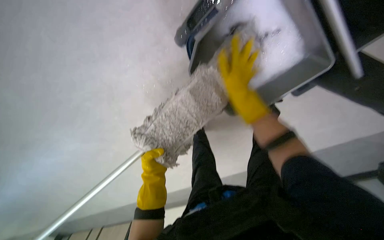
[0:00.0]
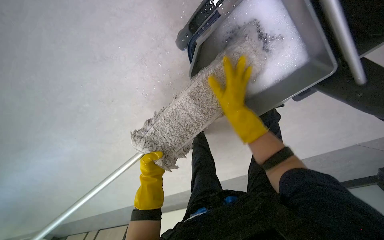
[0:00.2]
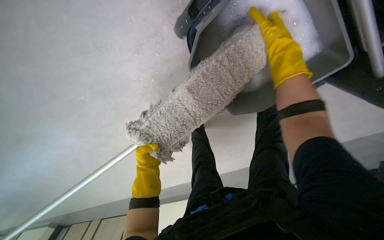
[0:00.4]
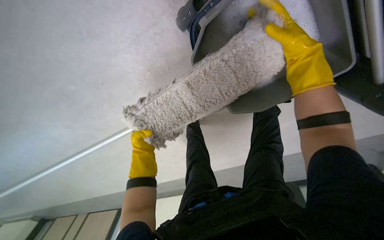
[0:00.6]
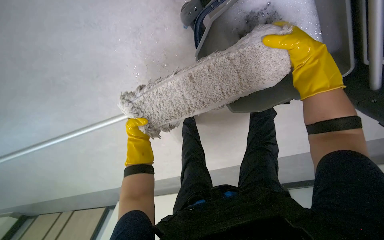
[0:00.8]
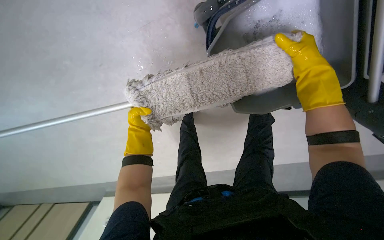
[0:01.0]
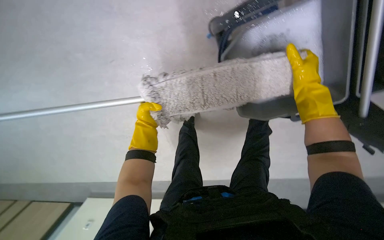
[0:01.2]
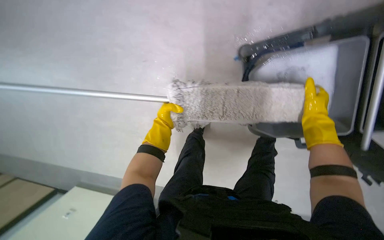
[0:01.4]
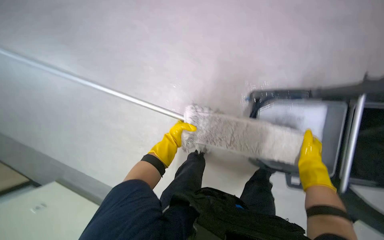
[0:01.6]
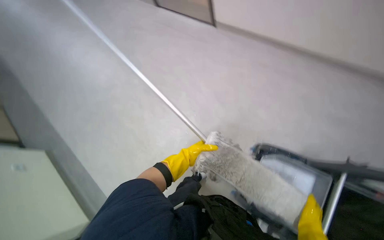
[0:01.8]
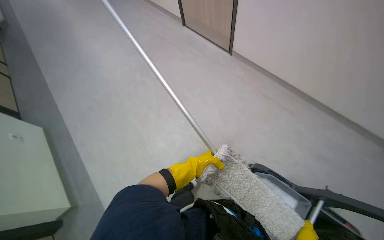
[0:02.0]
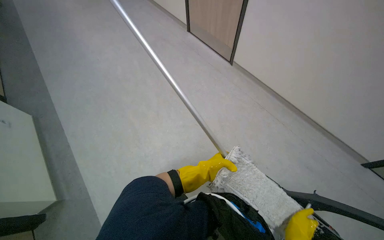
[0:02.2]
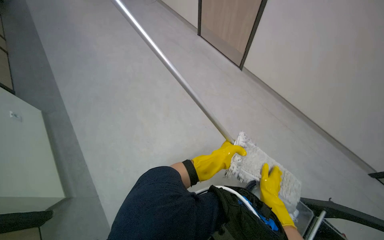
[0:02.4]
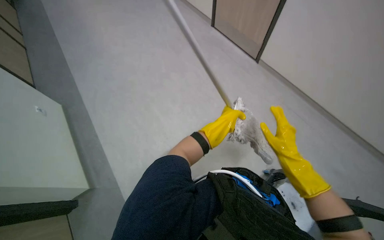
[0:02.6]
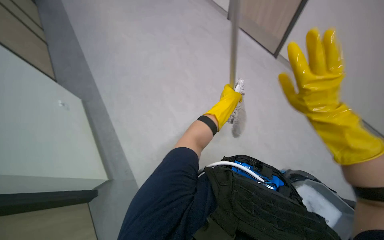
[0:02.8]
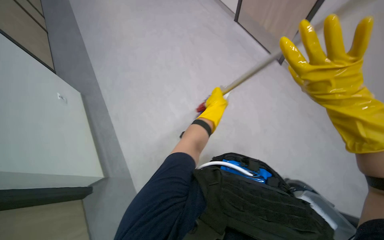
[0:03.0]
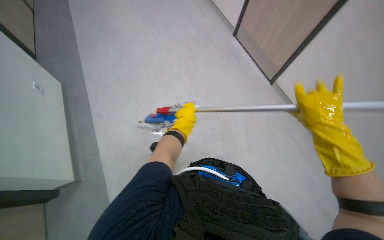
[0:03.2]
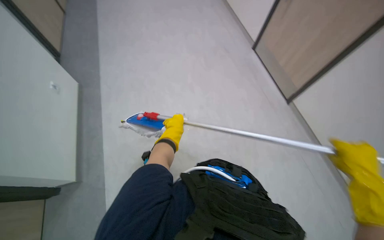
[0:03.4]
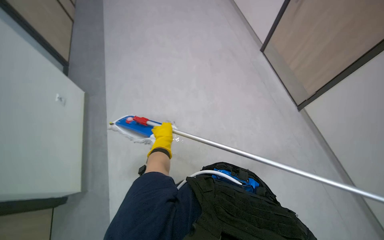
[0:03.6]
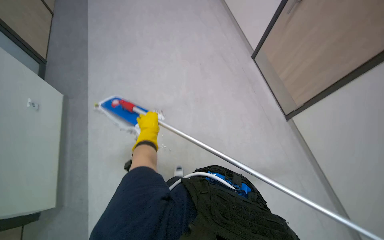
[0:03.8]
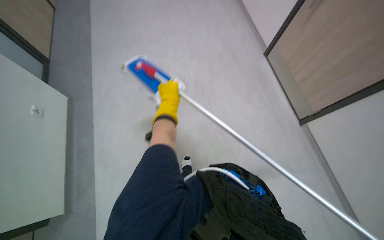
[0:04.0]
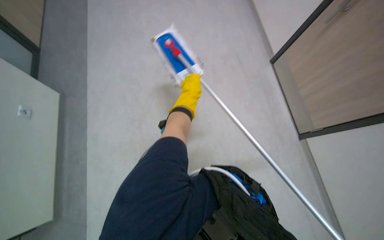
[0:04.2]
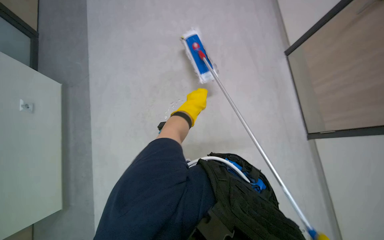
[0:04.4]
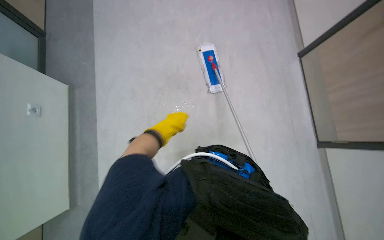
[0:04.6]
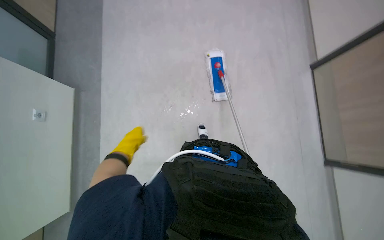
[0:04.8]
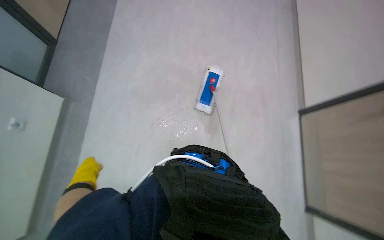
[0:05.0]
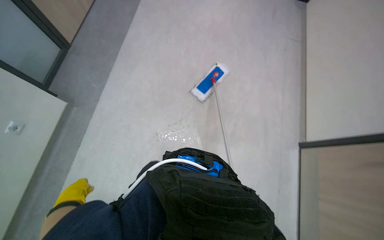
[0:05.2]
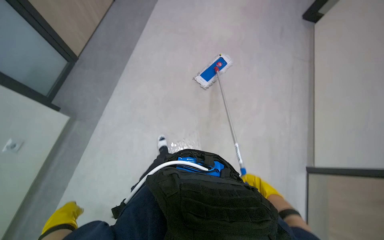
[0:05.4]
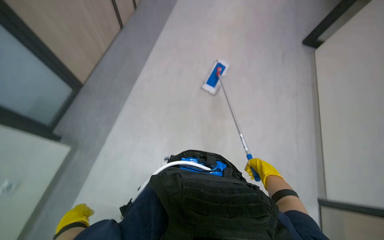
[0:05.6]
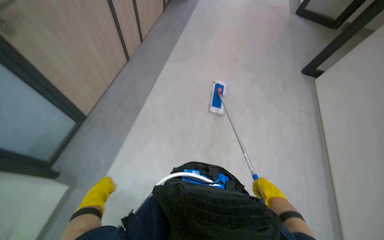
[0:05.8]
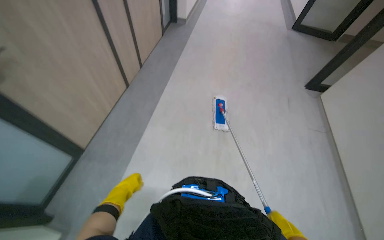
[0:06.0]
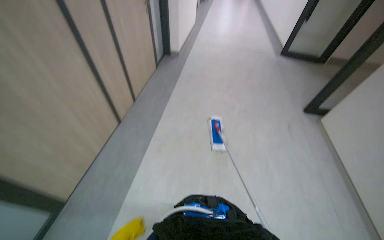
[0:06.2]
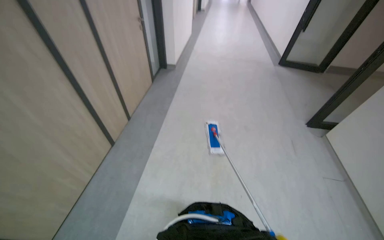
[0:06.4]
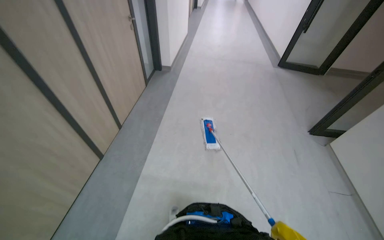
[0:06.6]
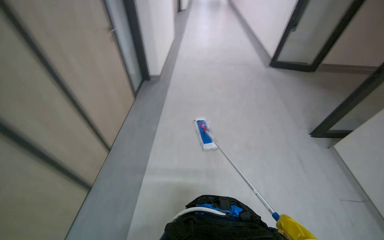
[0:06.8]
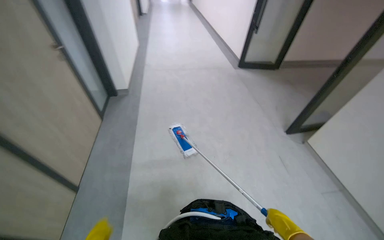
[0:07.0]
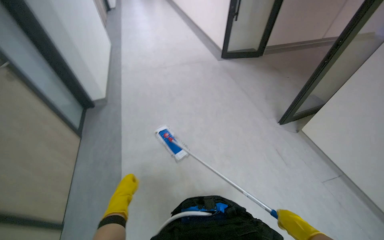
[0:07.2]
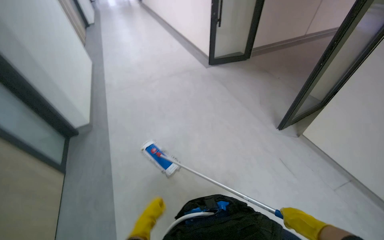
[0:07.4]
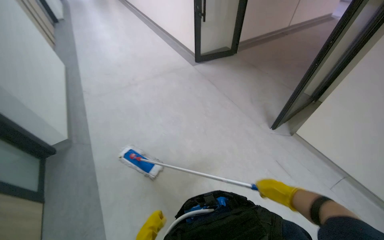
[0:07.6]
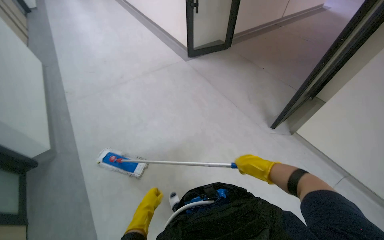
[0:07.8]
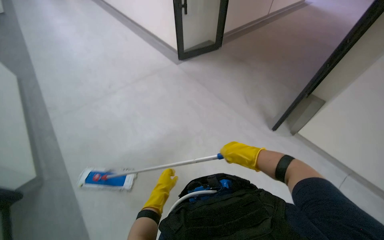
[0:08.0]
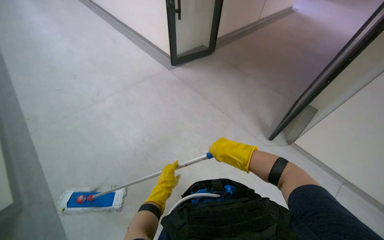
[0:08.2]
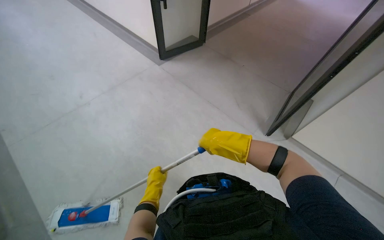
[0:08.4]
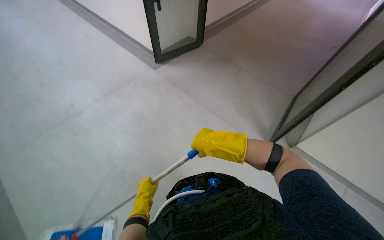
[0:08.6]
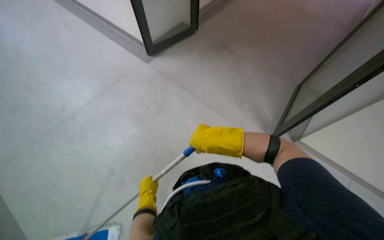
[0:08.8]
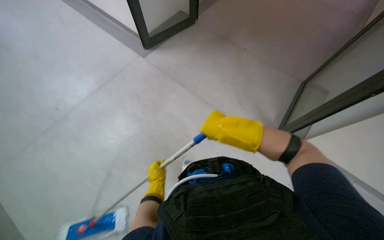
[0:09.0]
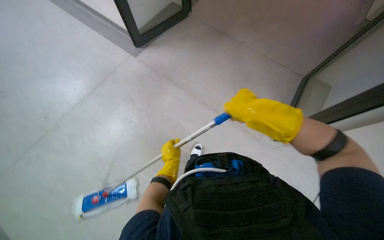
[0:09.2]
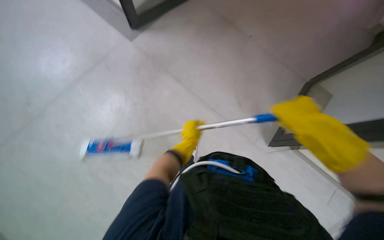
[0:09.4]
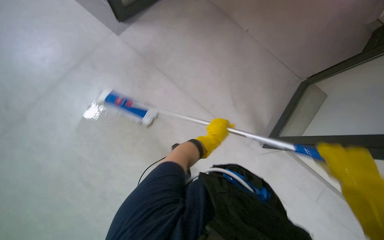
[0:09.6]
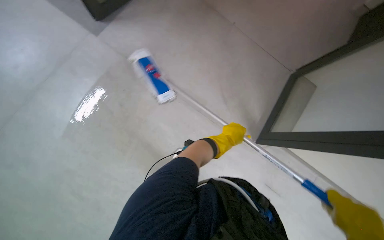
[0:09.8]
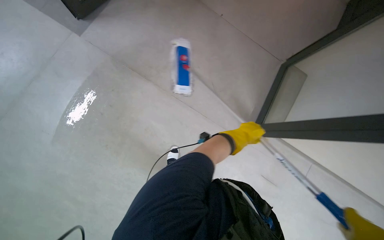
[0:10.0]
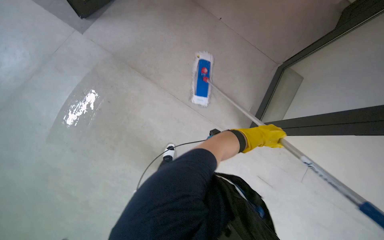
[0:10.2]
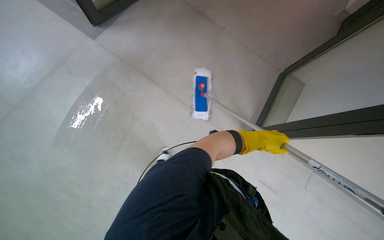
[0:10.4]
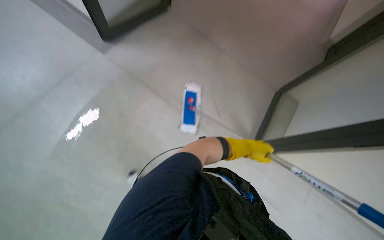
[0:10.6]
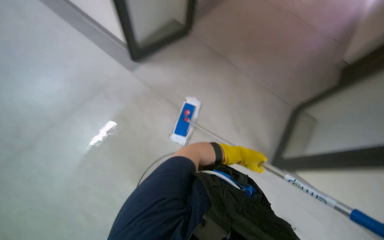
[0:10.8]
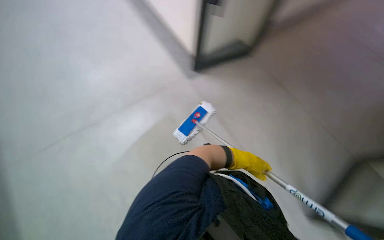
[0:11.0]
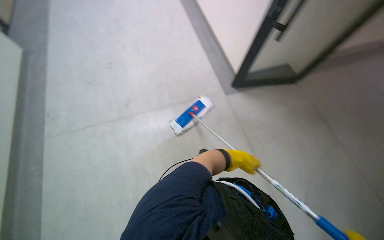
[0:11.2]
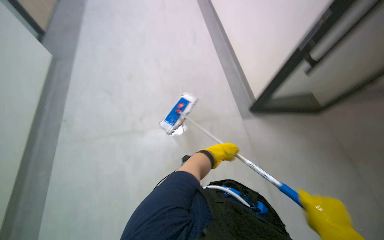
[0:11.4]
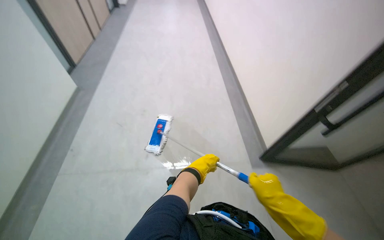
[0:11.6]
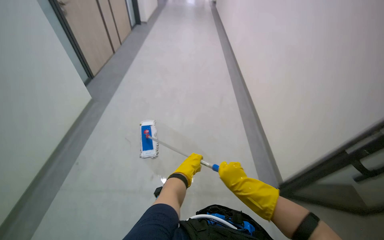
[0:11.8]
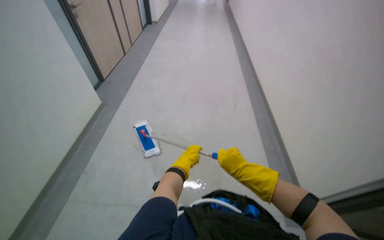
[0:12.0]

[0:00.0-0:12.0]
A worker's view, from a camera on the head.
Job: mopping floor.
The whole recording: Mopping hallway floor. The worker mops the hallway floor with a long-handled mop.
0:00.0 to 0:01.6: The camera pitches upward, by some 10 degrees. Everything in view rotates approximately 50 degrees clockwise.
0:04.4 to 0:06.0: The camera is carried approximately 80 cm. The wearer looks roughly 20 degrees further upward.
0:06.0 to 0:07.6: The head travels roughly 1.5 m. The wearer's head swings approximately 45 degrees to the right.
0:07.6 to 0:09.0: The camera travels approximately 80 cm. The head turns to the right by approximately 20 degrees. The view tips downward by roughly 15 degrees.
0:10.4 to 0:12.0: The wearer looks some 25 degrees further to the left. The wearer looks about 25 degrees further upward. The left hand goes approximately 60 cm to the left.

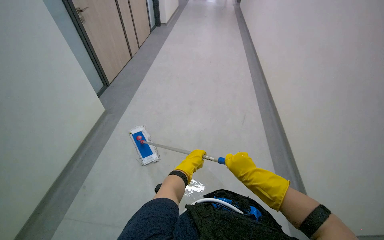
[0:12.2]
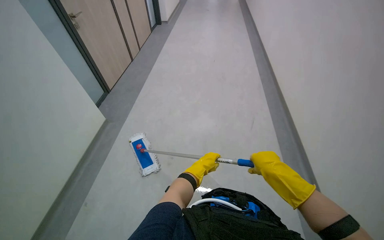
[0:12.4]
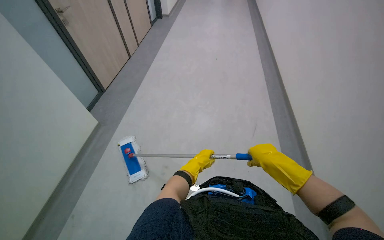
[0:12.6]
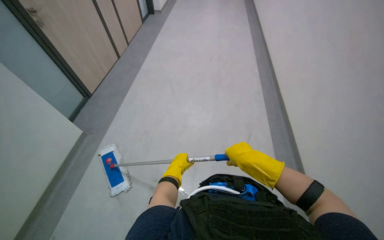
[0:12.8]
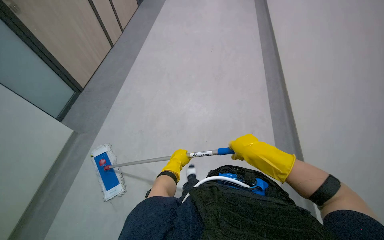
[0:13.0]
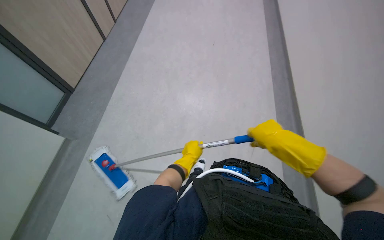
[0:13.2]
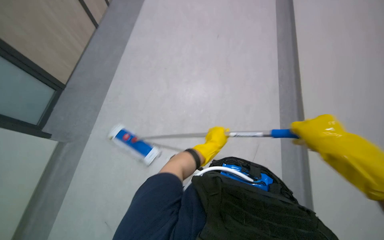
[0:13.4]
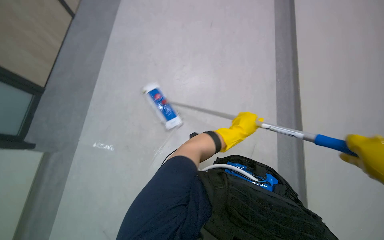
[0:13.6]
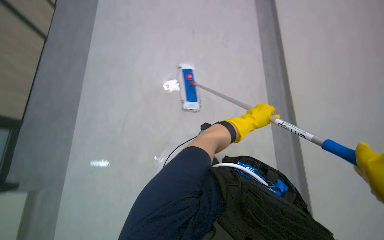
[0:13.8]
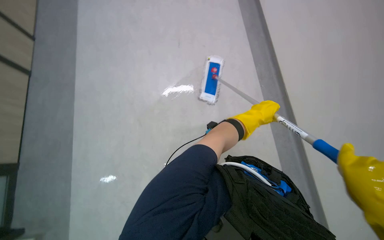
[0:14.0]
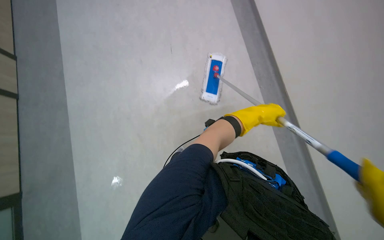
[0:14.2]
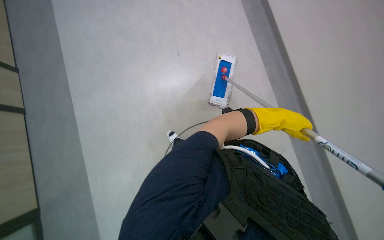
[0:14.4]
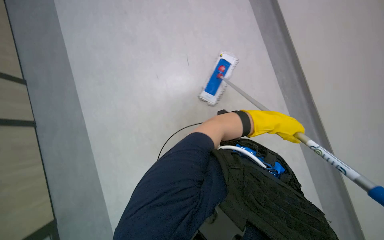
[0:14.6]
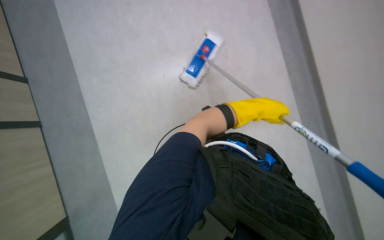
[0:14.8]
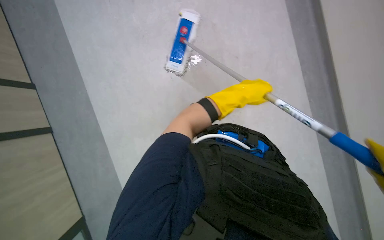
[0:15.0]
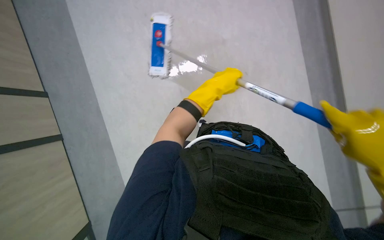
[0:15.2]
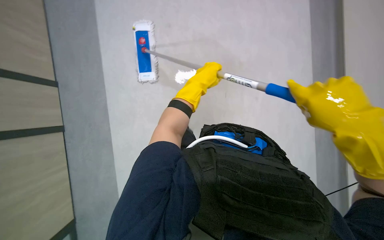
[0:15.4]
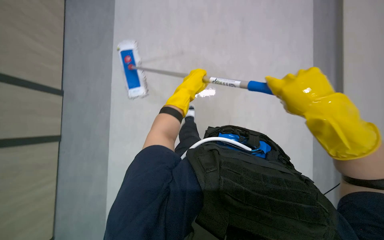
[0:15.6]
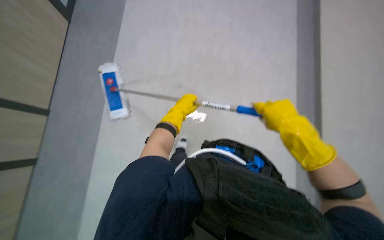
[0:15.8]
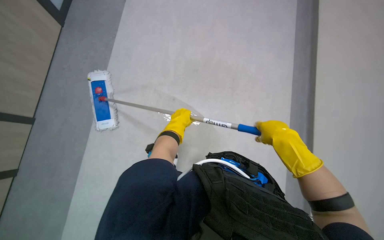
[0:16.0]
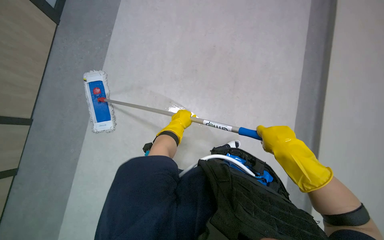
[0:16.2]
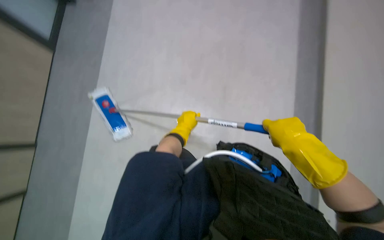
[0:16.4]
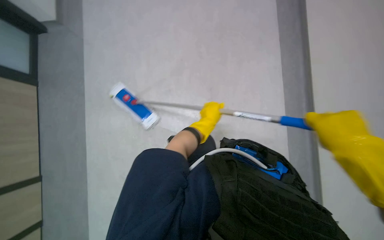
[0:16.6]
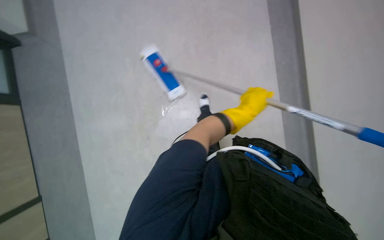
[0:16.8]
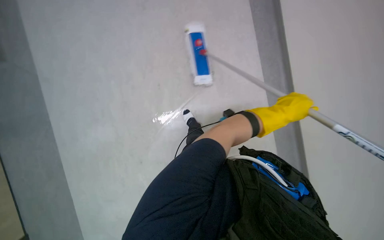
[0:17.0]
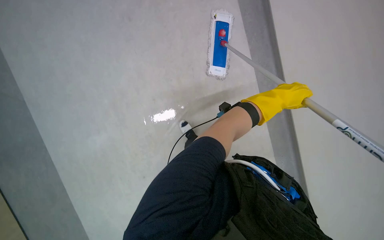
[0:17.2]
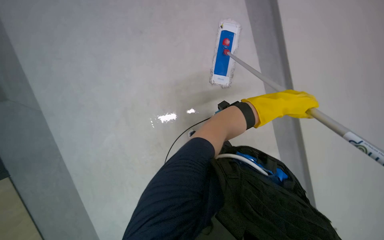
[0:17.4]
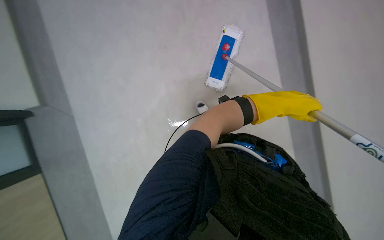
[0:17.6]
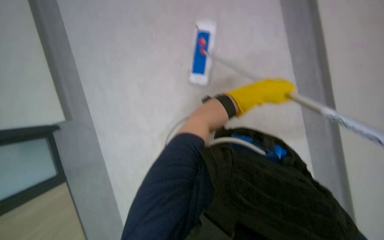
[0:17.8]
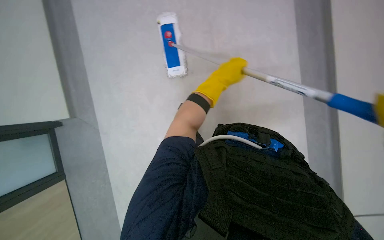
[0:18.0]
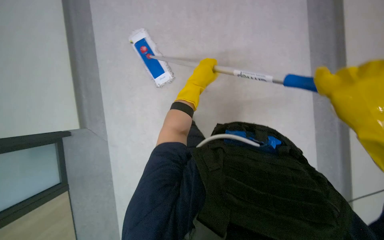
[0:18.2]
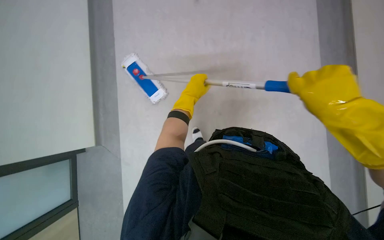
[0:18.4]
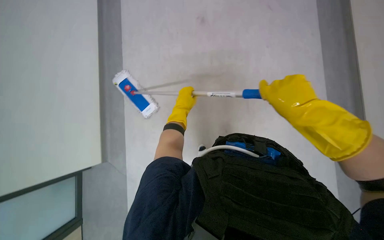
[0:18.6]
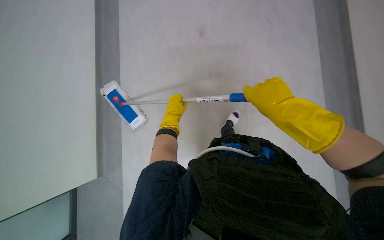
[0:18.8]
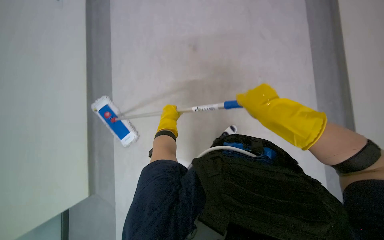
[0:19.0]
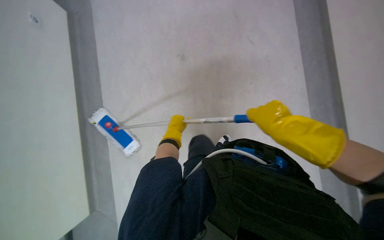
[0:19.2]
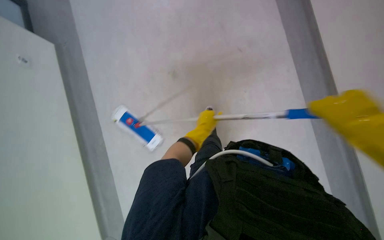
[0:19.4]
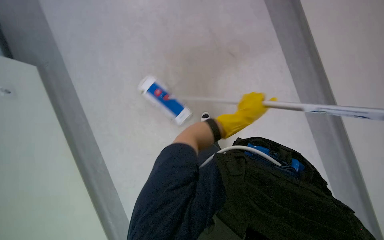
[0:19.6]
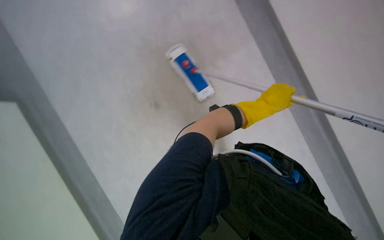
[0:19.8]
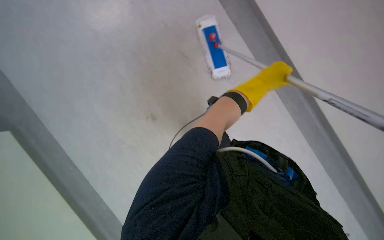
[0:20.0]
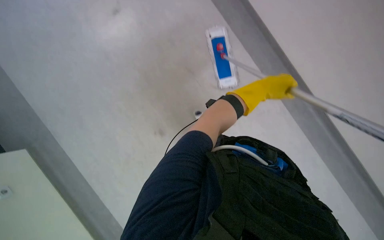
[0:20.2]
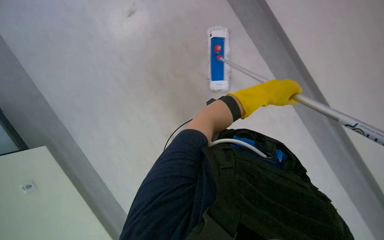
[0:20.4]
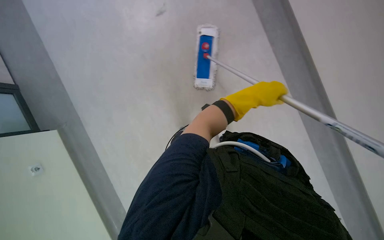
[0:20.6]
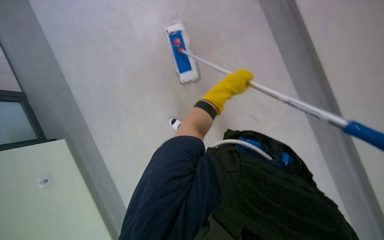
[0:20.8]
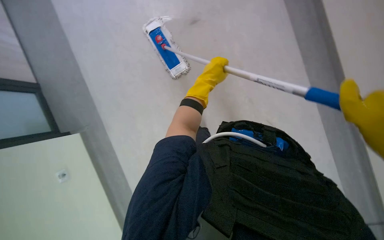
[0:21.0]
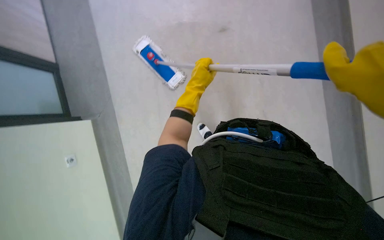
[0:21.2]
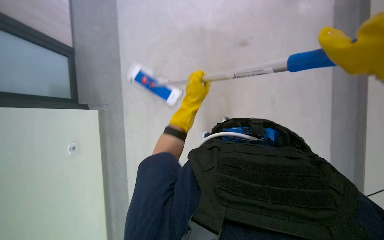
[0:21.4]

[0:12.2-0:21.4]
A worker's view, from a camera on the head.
Job: mopping floor.
The whole recording: Mopping hallway floor. The worker mops the hallway floor with a long-handled mop.
0:12.2 to 0:13.8: The left hand shifts about 25 cm to the right and up the picture.
0:16.8 to 0:18.4: The left hand goes roughly 25 cm to the left.
